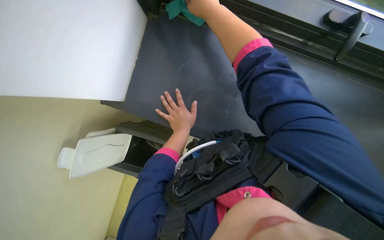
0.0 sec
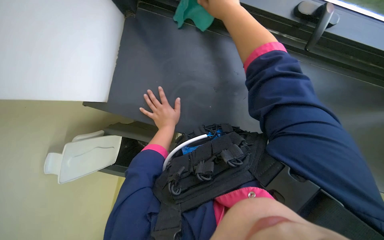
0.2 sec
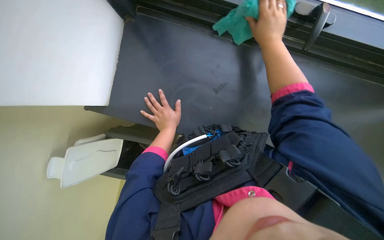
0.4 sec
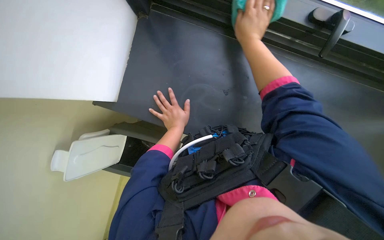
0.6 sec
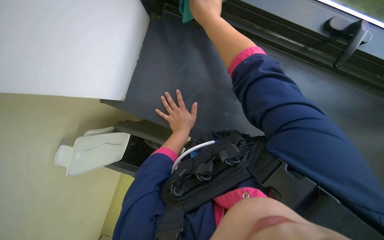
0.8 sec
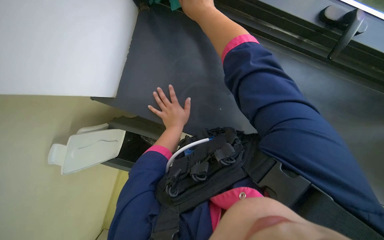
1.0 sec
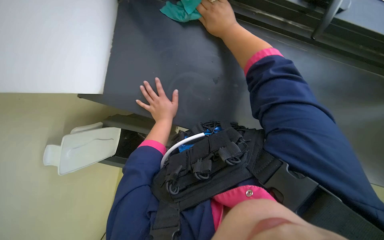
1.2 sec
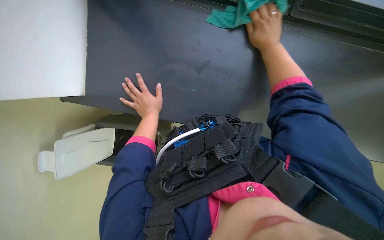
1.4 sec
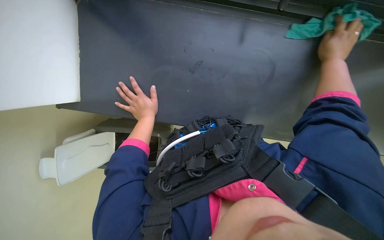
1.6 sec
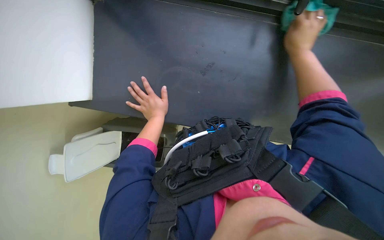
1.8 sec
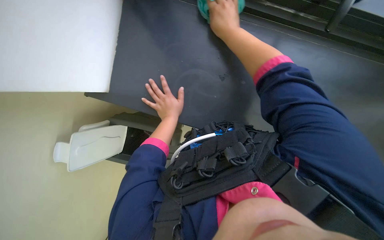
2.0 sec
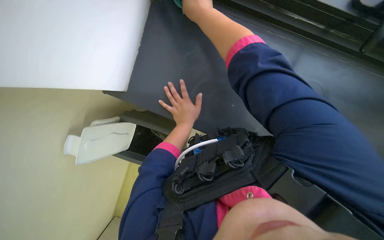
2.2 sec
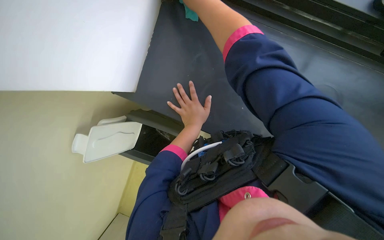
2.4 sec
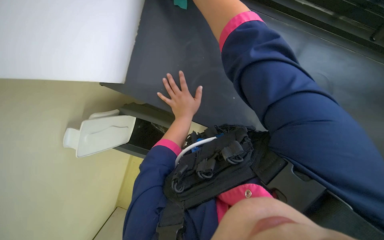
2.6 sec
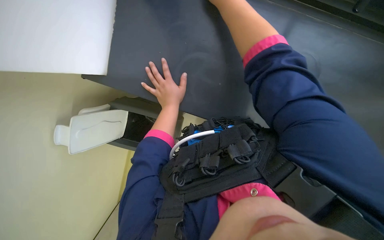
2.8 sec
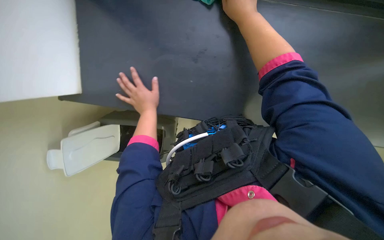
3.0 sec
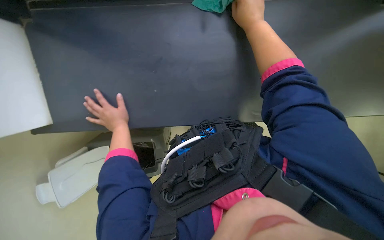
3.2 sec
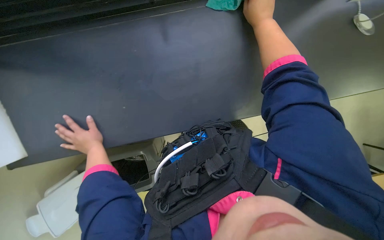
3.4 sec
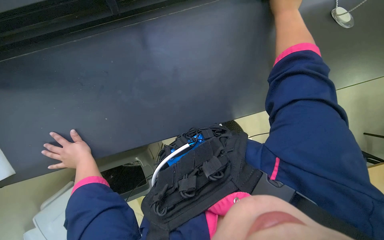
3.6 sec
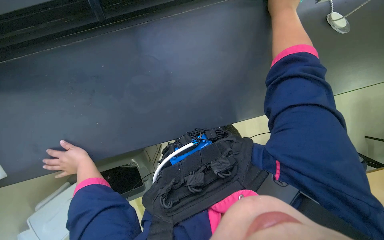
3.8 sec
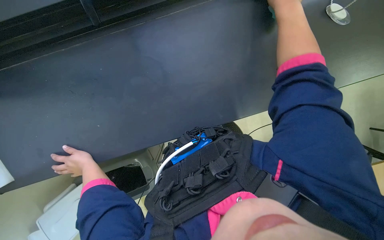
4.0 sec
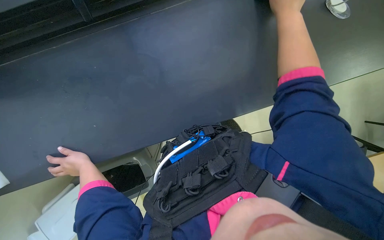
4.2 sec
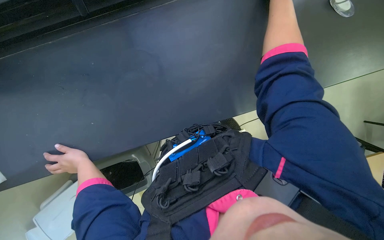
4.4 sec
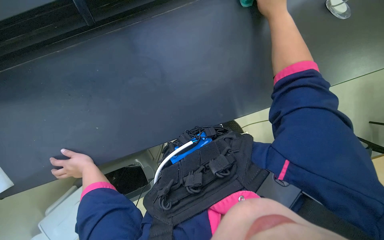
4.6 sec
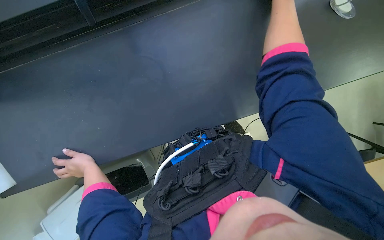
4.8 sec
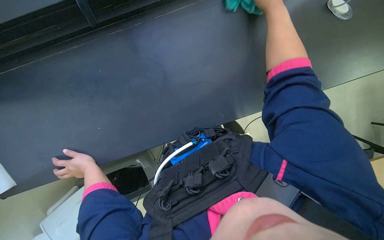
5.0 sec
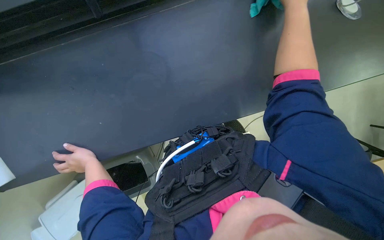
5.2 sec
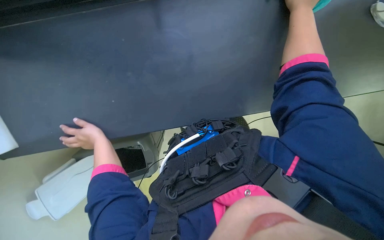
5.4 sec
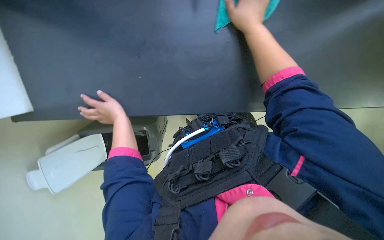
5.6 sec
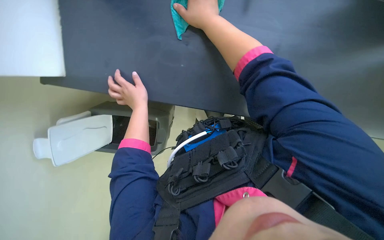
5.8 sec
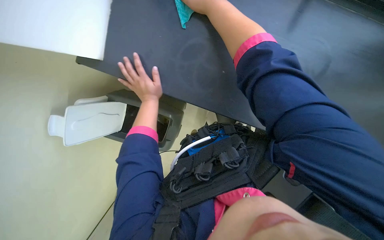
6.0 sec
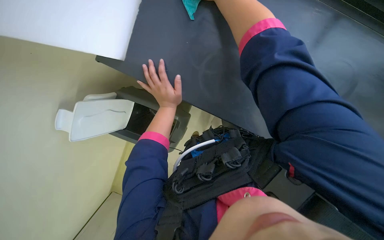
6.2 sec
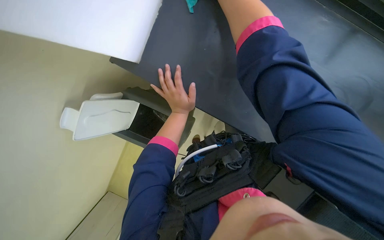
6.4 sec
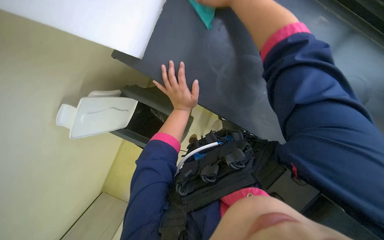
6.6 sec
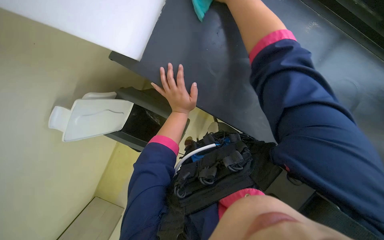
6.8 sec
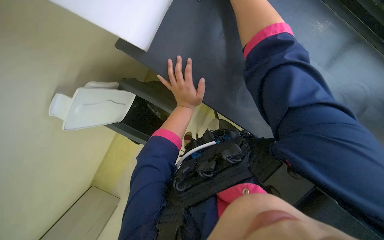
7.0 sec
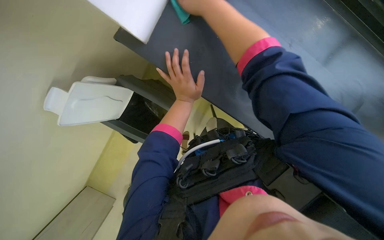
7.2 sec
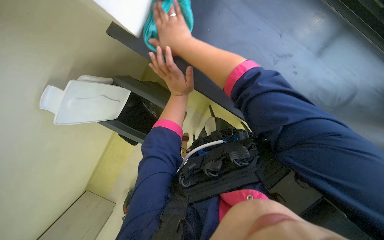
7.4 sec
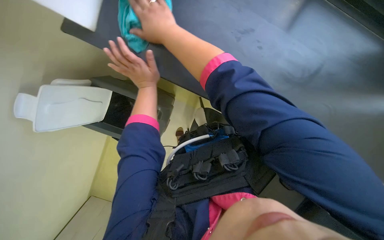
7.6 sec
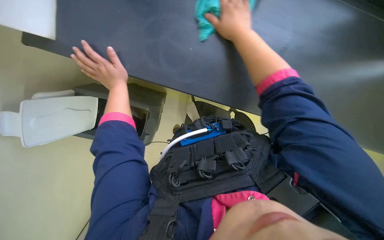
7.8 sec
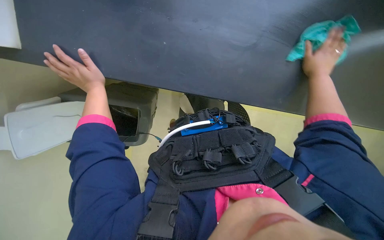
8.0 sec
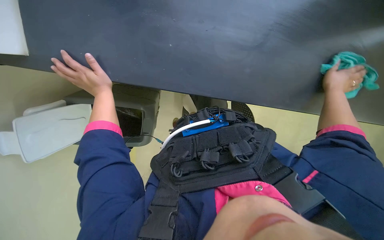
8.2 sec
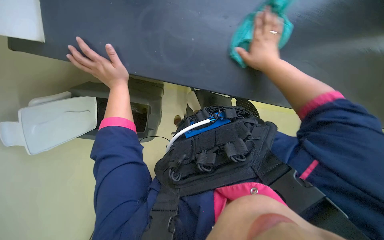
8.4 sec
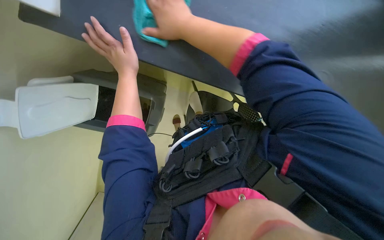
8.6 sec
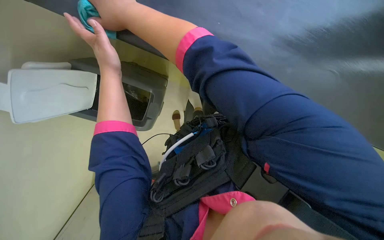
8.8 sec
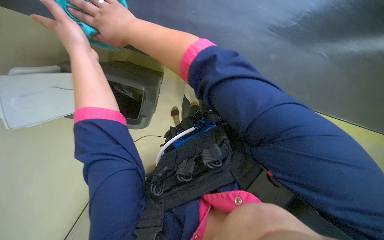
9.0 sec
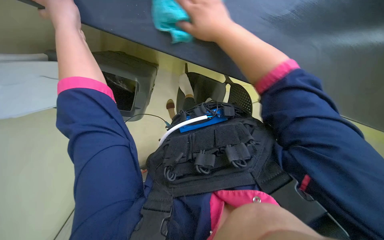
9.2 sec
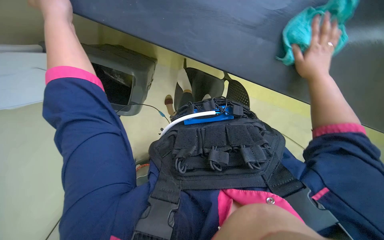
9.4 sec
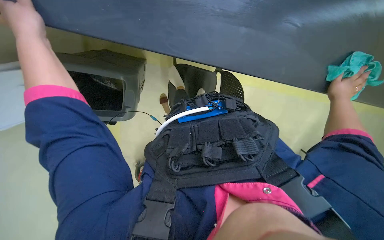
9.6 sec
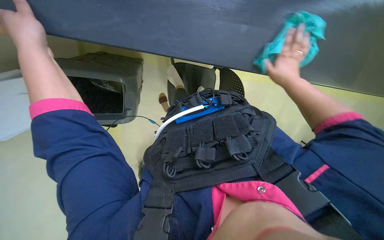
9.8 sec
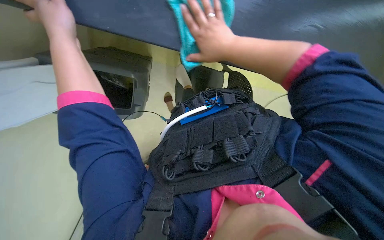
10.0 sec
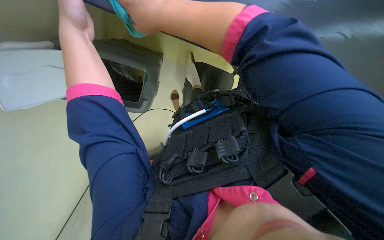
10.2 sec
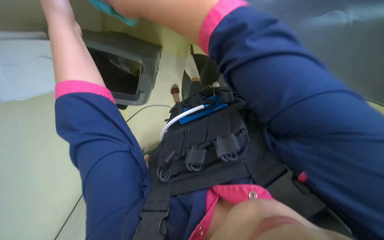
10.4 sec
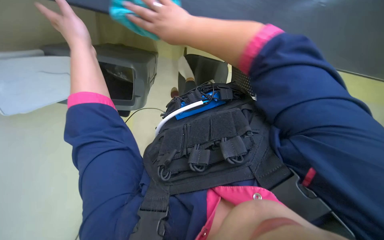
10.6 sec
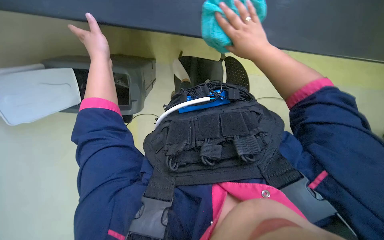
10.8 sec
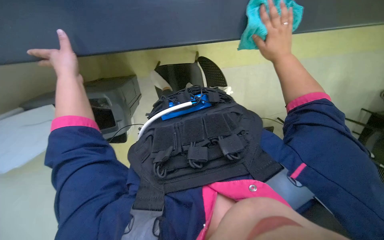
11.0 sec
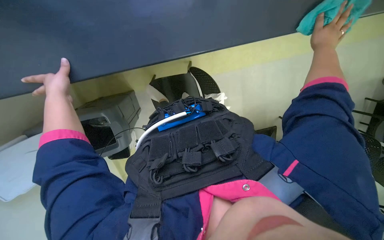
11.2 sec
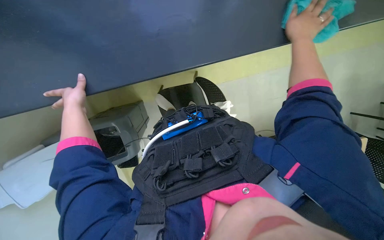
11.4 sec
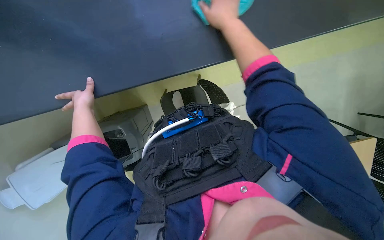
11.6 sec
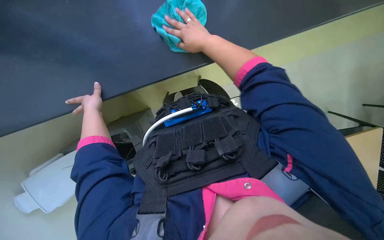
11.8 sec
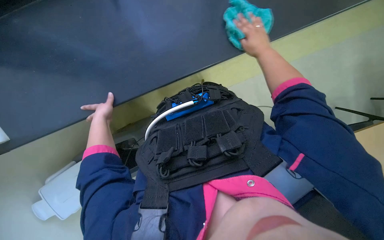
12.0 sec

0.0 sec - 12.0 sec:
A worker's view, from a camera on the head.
Job: cleaning windows.
The whole recording: Wiping window frame. The worker wipes the window frame with a cleaning cloth.
0.0 sec - 1.6 sec: The right hand swings left and right, some 40 cm each way, with 2 reversals.
3.0 sec - 4.4 sec: The right hand travels to the right by roughly 40 cm.
4.4 sec - 6.0 sec: The wearer's head swings approximately 30 degrees to the left.
7.6 sec - 9.0 sec: The head rotates some 30 degrees to the right. The left hand shifts some 10 cm nearer to the camera. Meanwhile the right hand moves approximately 70 cm to the right and comes back.
9.0 sec - 10.4 sec: The view tips downward by roughly 15 degrees. The right hand goes to the right and returns, about 50 cm each way.

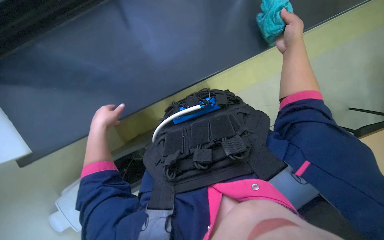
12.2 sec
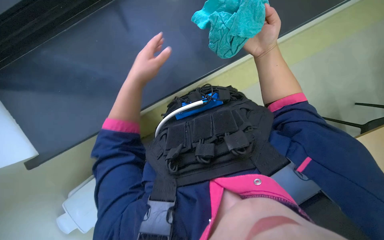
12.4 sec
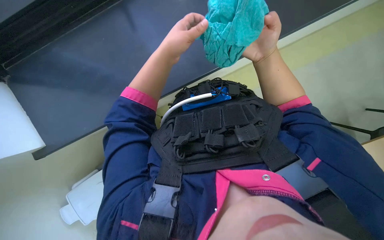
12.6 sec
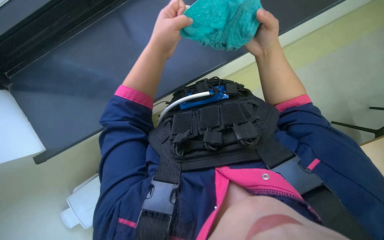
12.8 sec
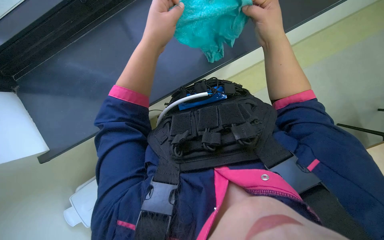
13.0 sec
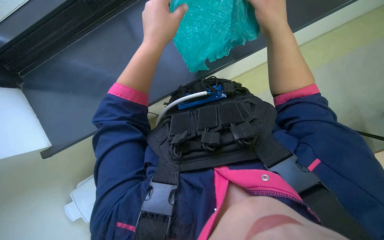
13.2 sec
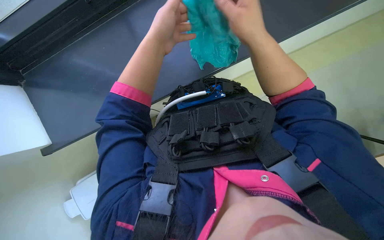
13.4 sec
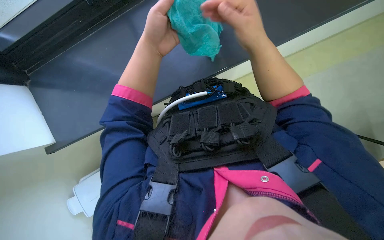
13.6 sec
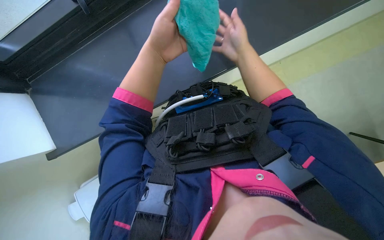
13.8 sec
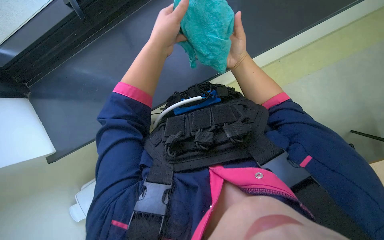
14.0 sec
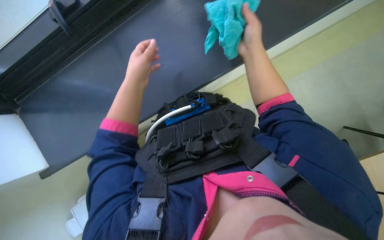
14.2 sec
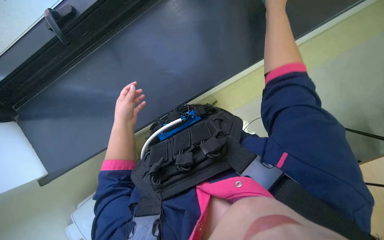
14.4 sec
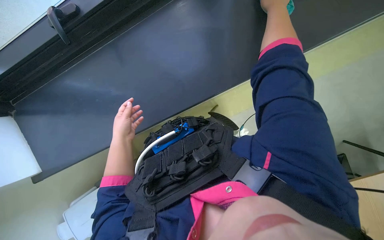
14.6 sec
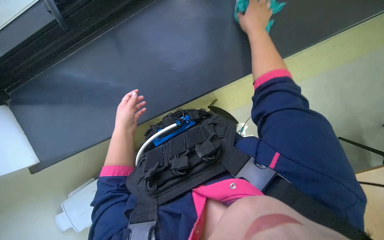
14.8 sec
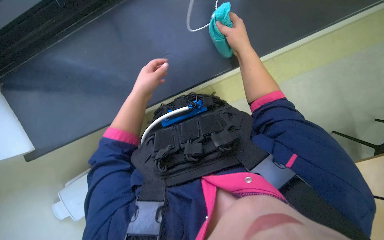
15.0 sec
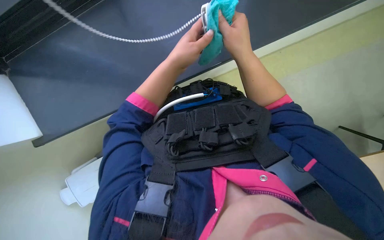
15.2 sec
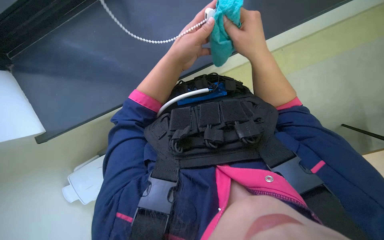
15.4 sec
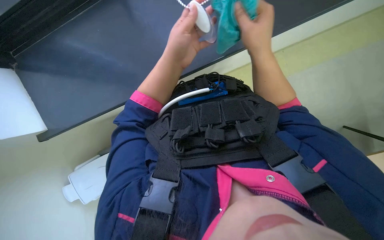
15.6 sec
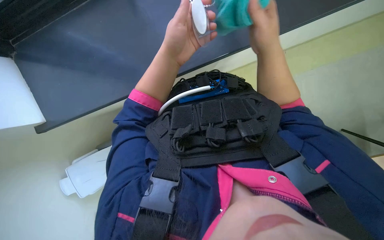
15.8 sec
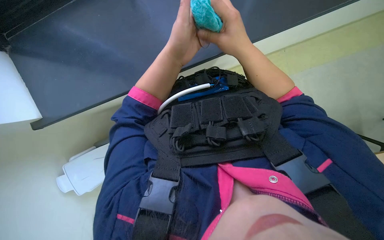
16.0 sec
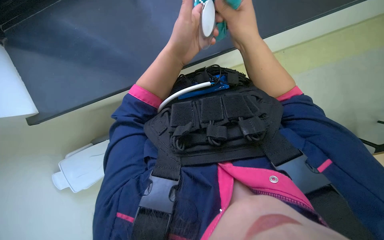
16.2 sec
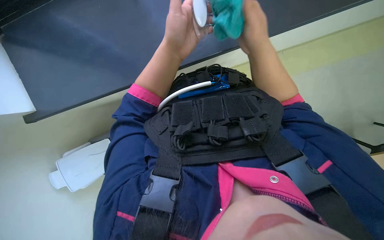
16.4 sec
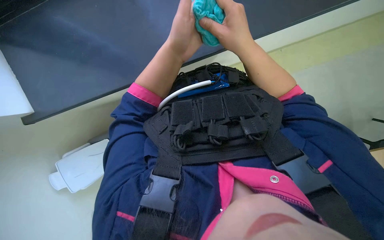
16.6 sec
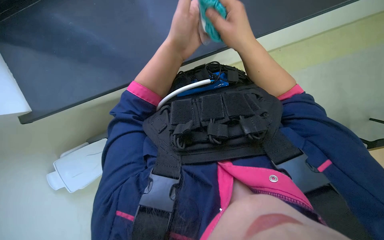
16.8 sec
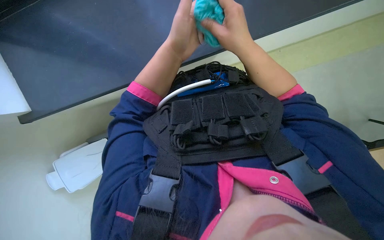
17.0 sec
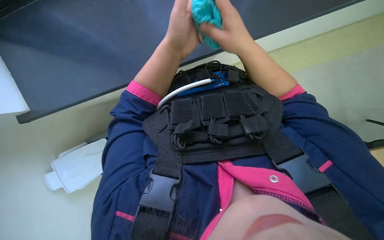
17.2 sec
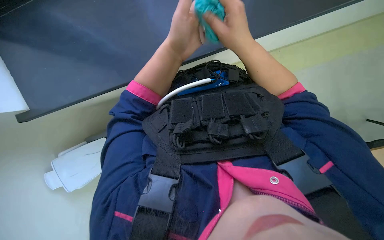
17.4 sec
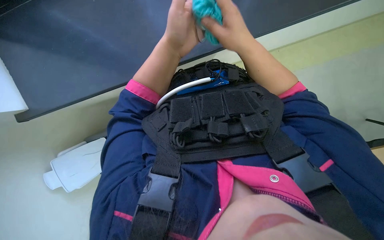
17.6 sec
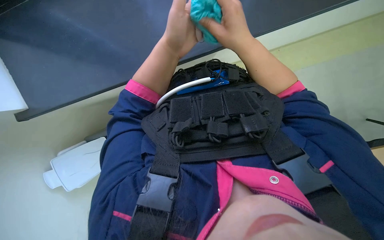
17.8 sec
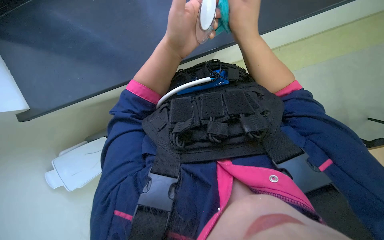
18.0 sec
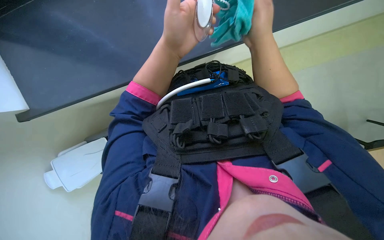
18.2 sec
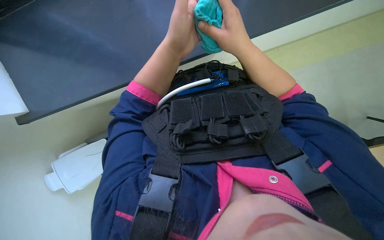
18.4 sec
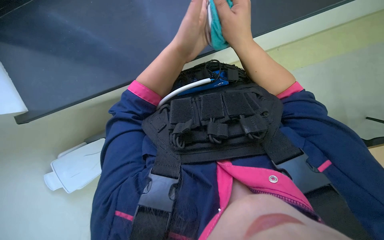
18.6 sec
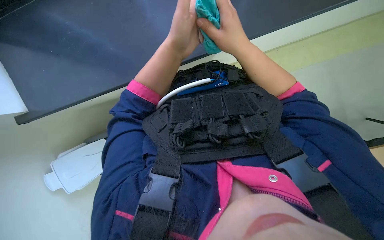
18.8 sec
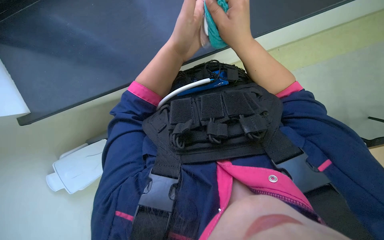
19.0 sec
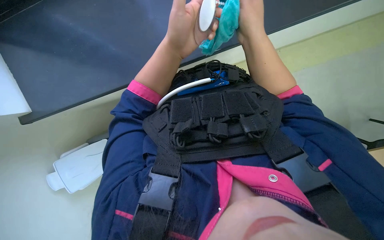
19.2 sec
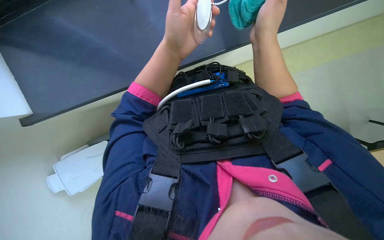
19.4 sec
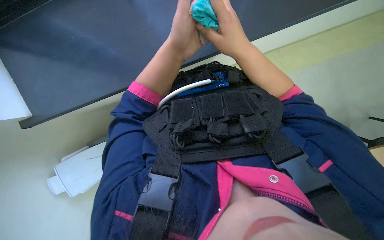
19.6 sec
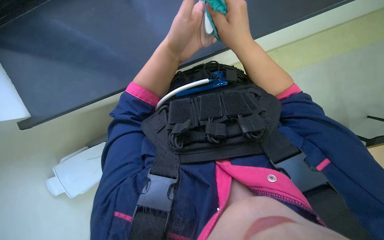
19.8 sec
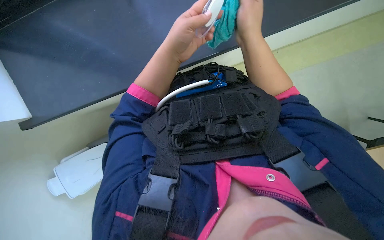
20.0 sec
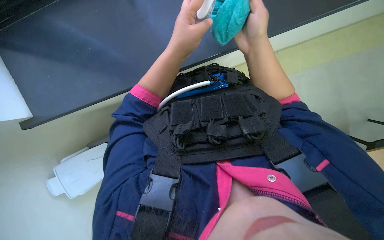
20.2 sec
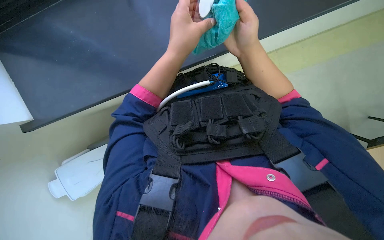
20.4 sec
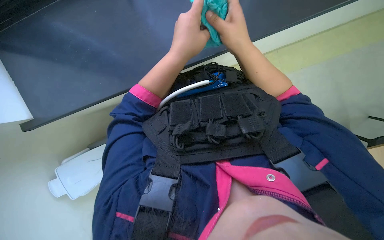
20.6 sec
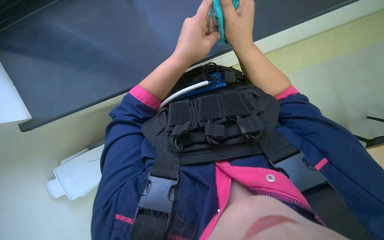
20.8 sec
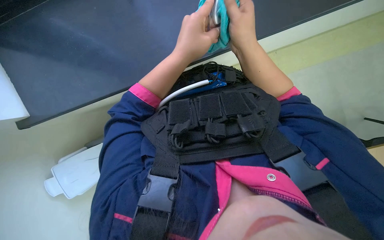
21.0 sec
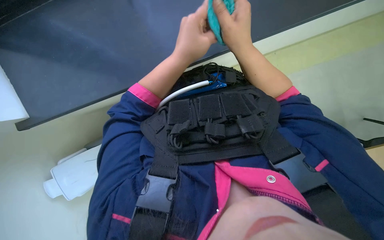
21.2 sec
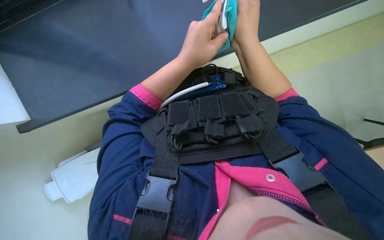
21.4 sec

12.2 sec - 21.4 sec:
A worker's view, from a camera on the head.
Job: cleaning windows.
The whole recording: Wiping window frame. The worker wipes the window frame with a cleaning cloth.
12.2 sec - 13.8 sec: The left hand moves to the right, nearer to the camera and up the picture, some 30 cm; the right hand shifts roughly 15 cm to the left.
13.8 sec - 15.2 sec: The right hand travels up the picture and back again, roughly 20 cm each way.
15.2 sec - 21.4 sec: The hands work in one place, with small movements.
